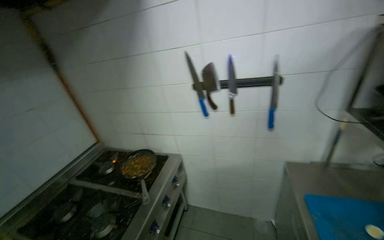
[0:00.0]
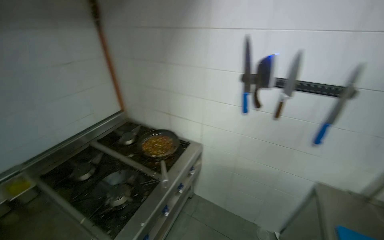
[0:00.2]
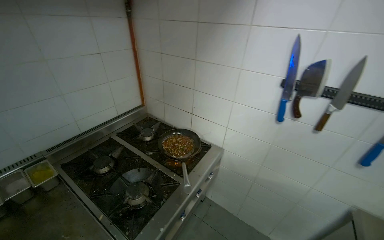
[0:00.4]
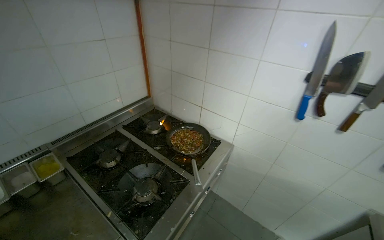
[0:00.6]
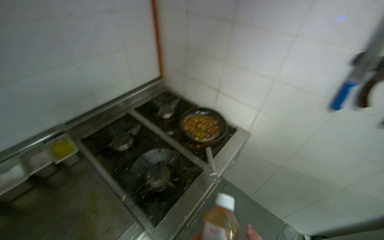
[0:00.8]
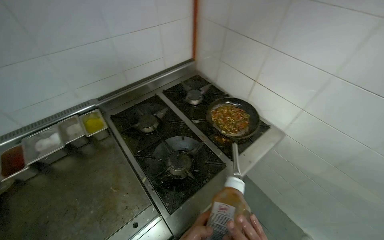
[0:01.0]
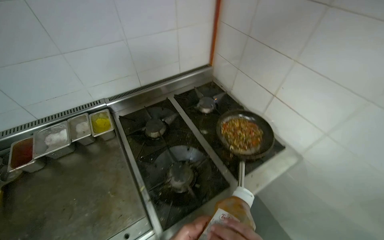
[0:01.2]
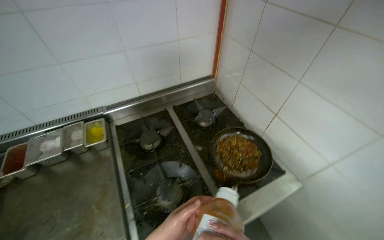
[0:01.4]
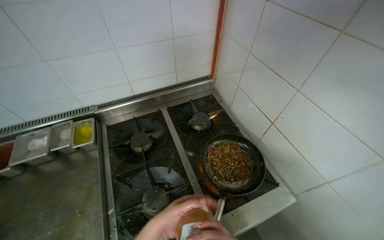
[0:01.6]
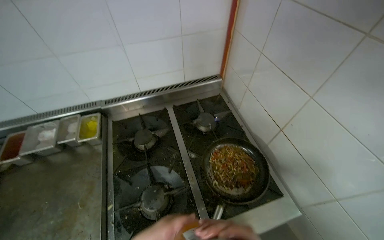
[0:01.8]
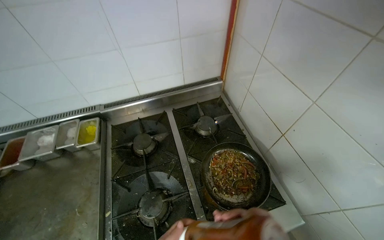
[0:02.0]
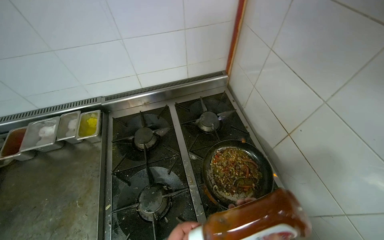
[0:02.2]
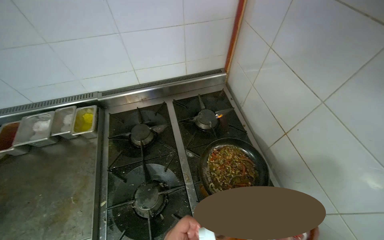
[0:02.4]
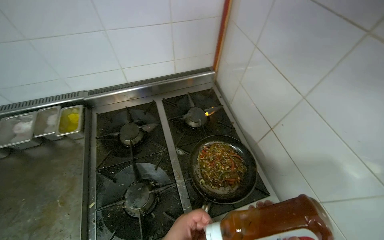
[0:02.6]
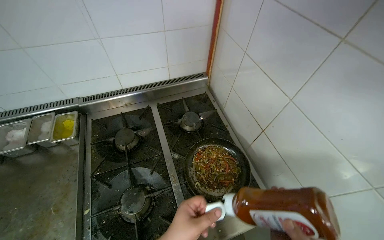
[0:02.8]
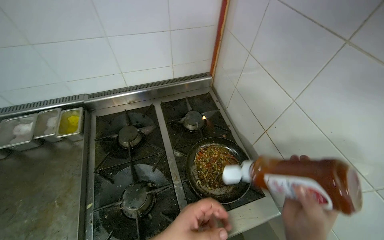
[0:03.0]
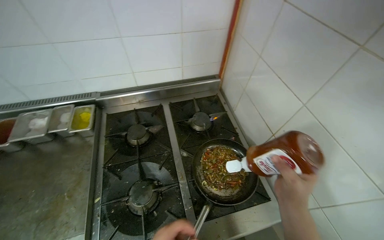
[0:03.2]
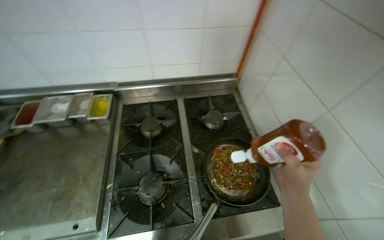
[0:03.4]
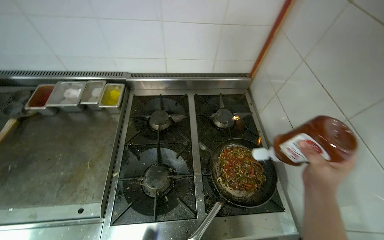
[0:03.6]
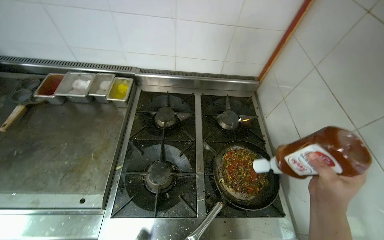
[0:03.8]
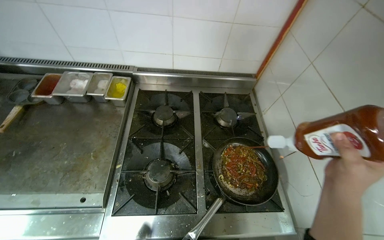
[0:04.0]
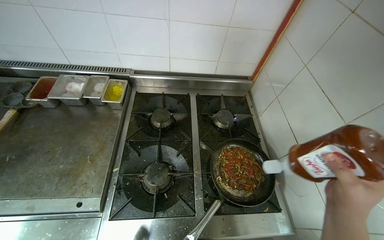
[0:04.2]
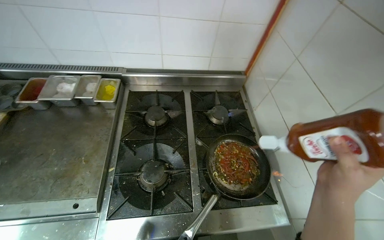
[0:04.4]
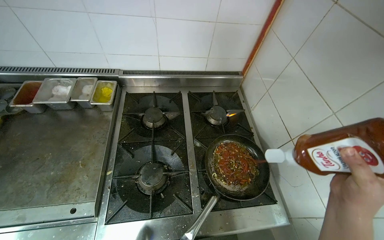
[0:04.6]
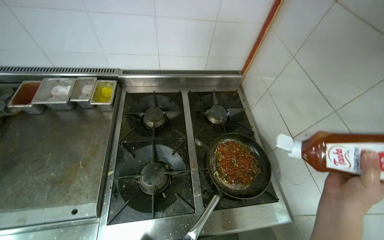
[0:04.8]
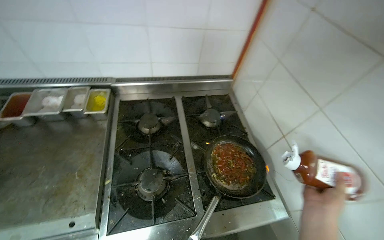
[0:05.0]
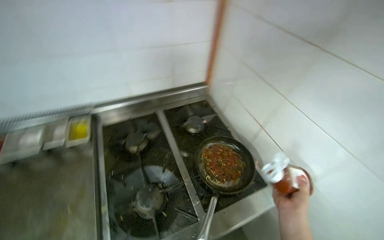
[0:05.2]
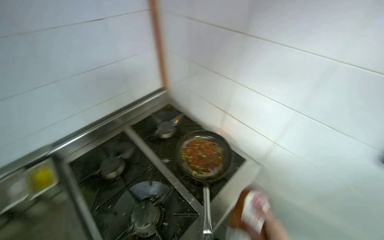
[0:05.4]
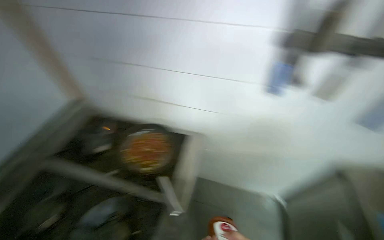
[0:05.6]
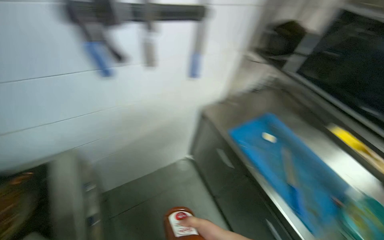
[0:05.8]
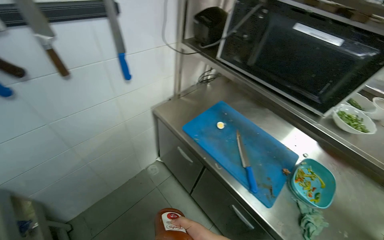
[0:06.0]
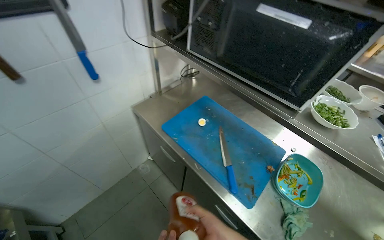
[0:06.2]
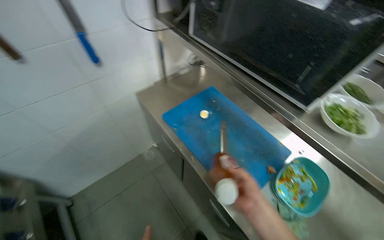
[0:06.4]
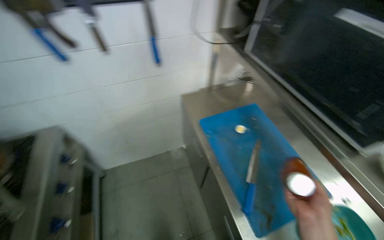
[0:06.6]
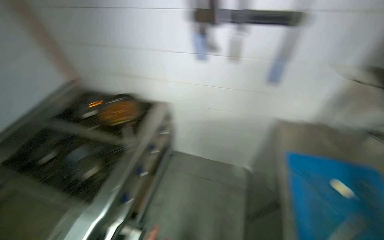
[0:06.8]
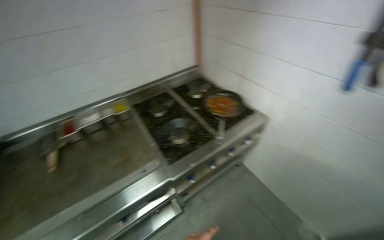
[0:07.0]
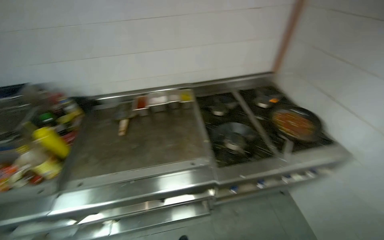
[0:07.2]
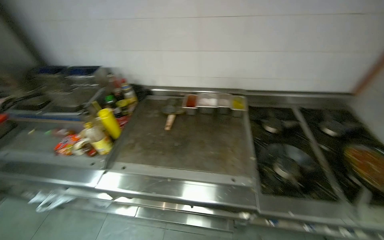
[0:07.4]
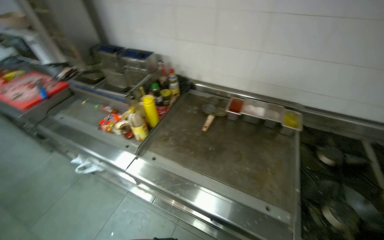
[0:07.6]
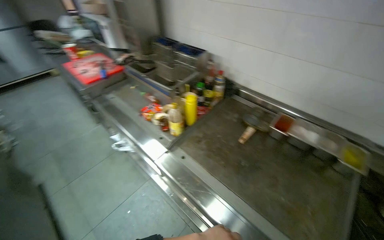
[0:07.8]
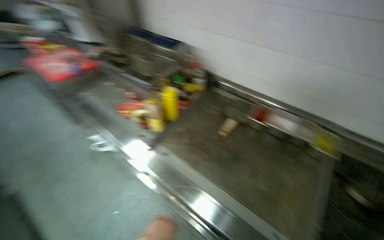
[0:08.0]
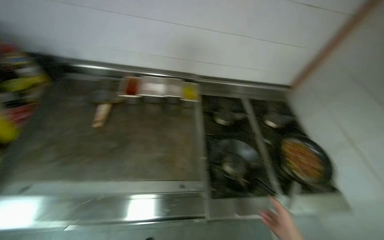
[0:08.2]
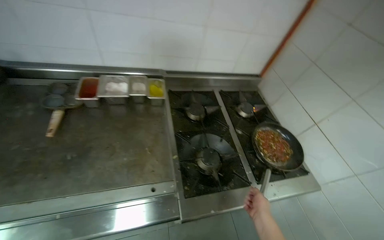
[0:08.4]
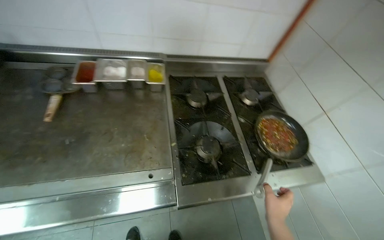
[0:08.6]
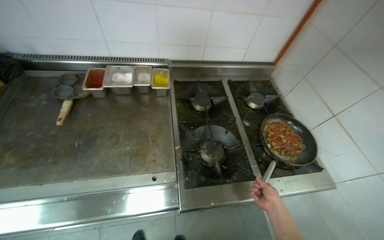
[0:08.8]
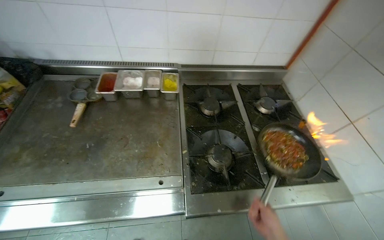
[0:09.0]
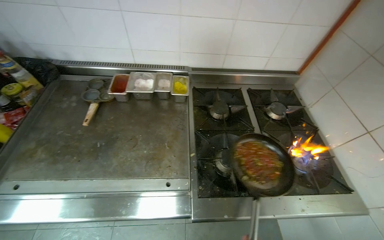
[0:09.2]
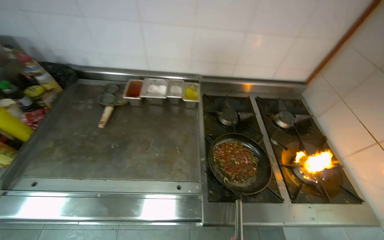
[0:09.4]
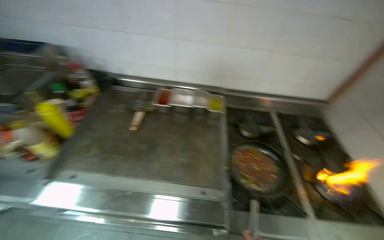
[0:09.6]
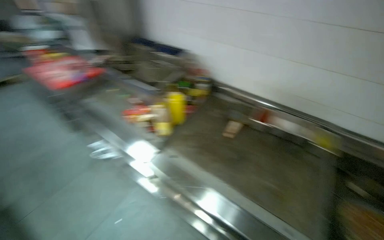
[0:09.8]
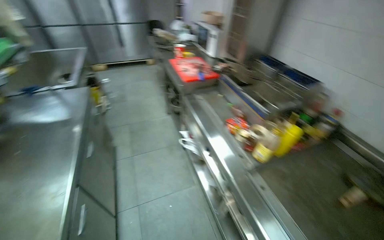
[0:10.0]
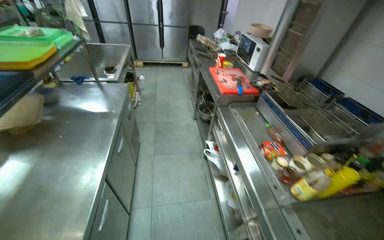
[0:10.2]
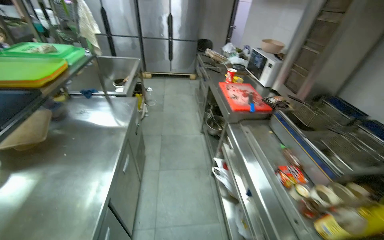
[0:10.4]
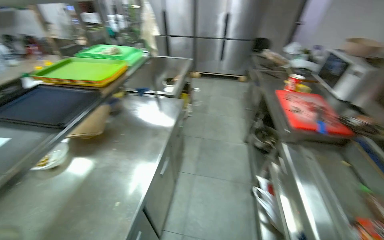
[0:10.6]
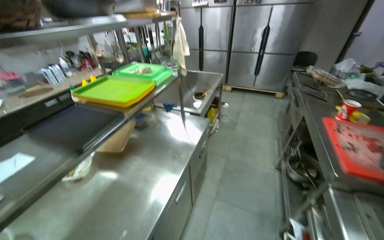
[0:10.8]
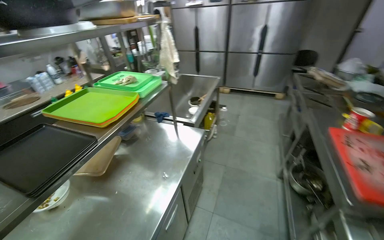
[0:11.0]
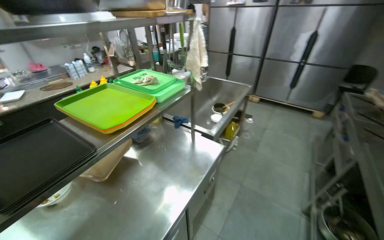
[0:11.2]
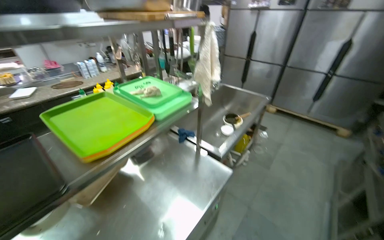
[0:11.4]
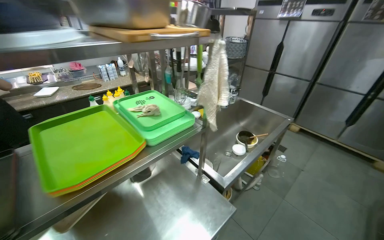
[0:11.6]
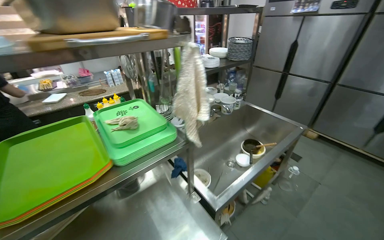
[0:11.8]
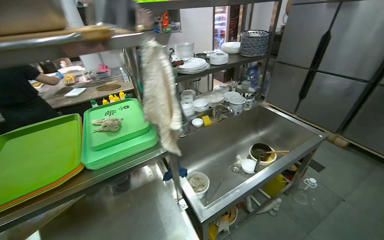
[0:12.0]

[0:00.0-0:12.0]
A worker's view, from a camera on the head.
Job: cooking food.
The whole recording: Cooking food in pan. The worker adds ingredients to a pan and stirs them on the stove.
0:00.0 to 0:01.6: The camera is carried about 70 cm. The head turns to the left by roughly 50 degrees. The wearer looks some 25 degrees further downward.
0:04.4 to 0:06.0: The head turns to the right by some 110 degrees.
0:06.0 to 0:07.6: The head travels some 60 cm. The head turns to the left by roughly 160 degrees.
0:10.4 to 0:12.0: The camera travels approximately 1 m. The wearer looks roughly 70 degrees further to the left.

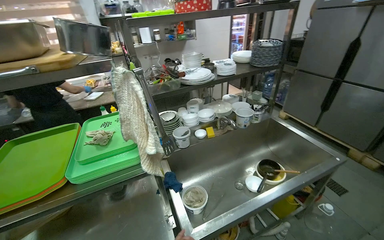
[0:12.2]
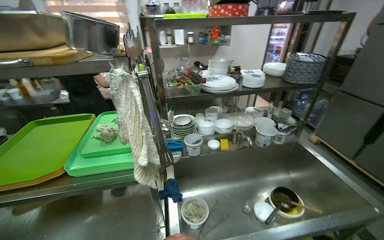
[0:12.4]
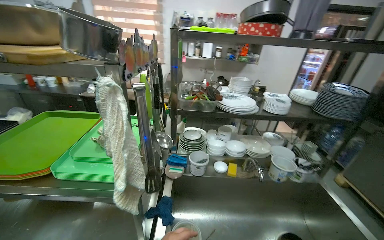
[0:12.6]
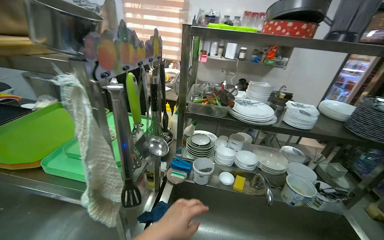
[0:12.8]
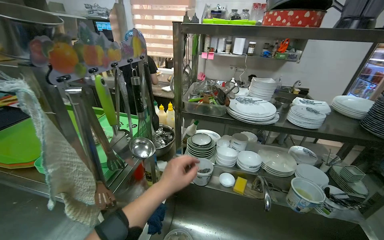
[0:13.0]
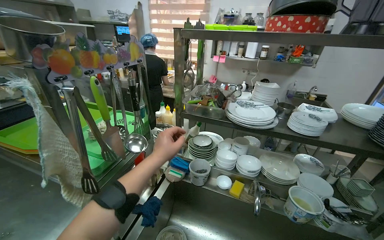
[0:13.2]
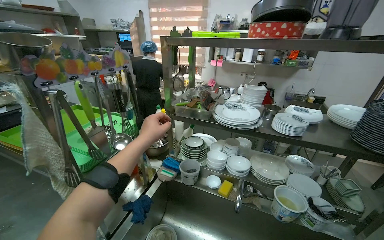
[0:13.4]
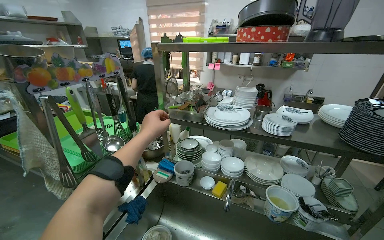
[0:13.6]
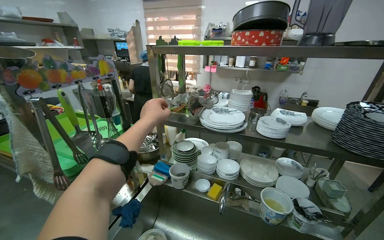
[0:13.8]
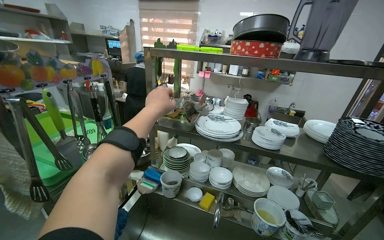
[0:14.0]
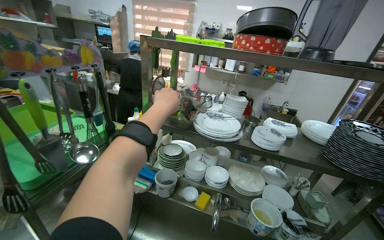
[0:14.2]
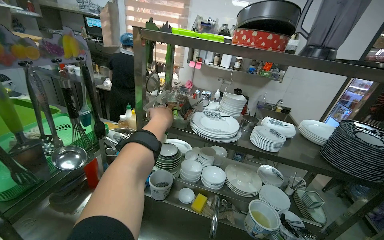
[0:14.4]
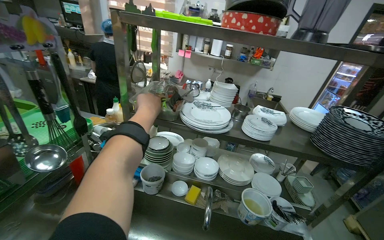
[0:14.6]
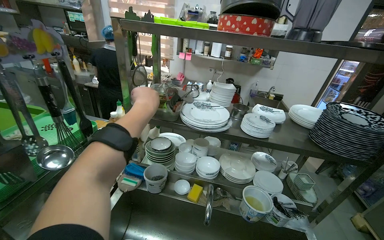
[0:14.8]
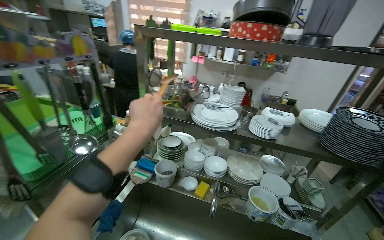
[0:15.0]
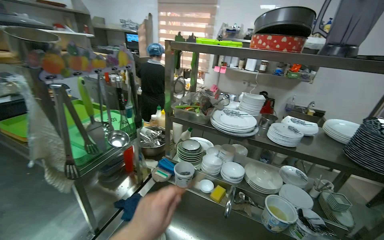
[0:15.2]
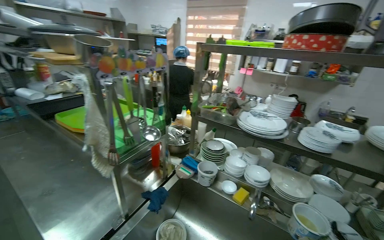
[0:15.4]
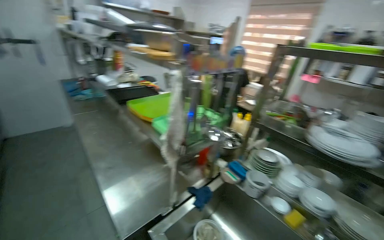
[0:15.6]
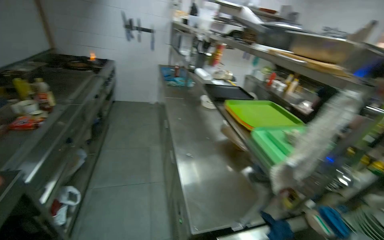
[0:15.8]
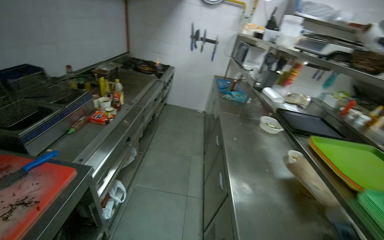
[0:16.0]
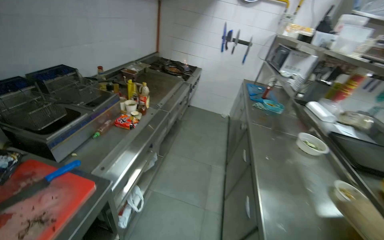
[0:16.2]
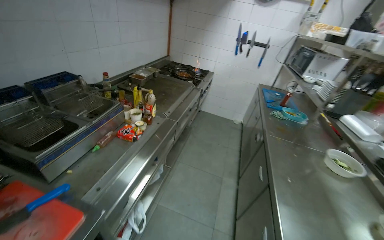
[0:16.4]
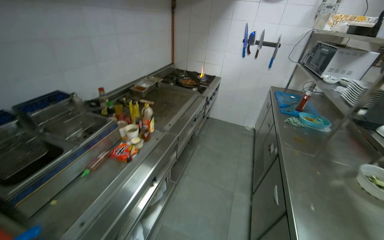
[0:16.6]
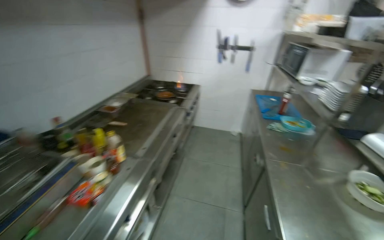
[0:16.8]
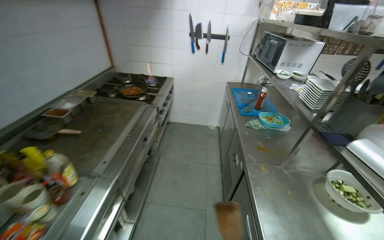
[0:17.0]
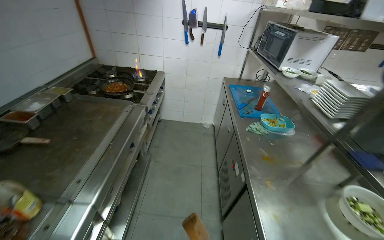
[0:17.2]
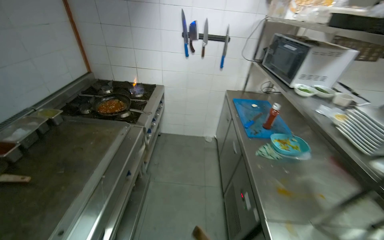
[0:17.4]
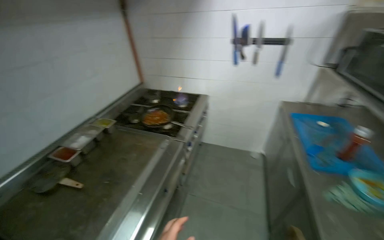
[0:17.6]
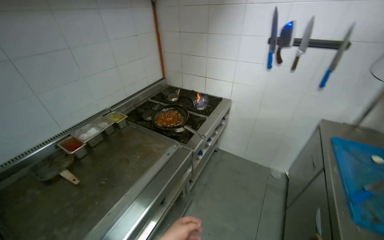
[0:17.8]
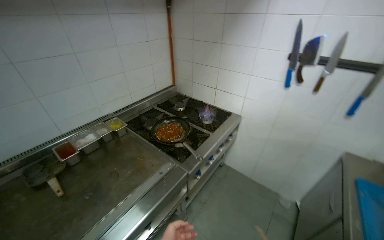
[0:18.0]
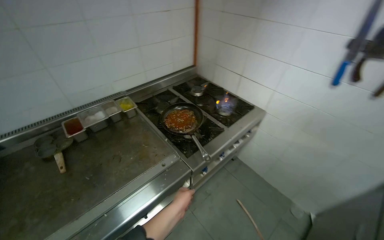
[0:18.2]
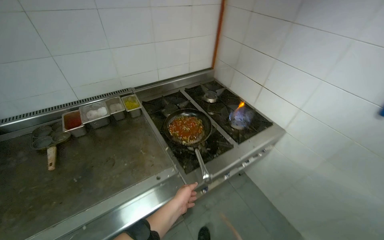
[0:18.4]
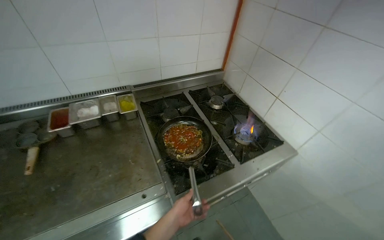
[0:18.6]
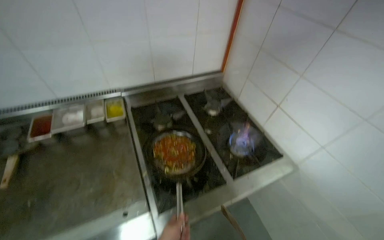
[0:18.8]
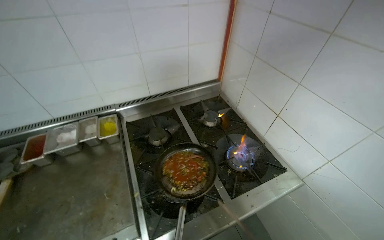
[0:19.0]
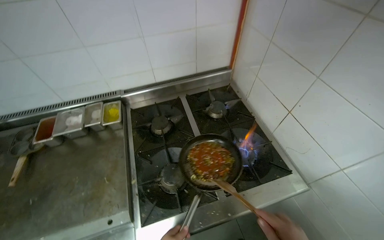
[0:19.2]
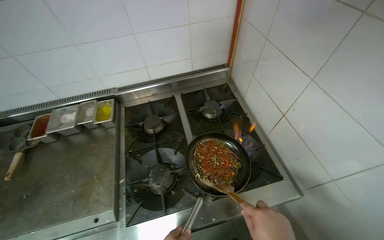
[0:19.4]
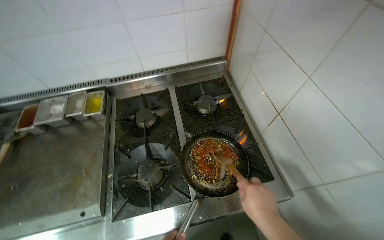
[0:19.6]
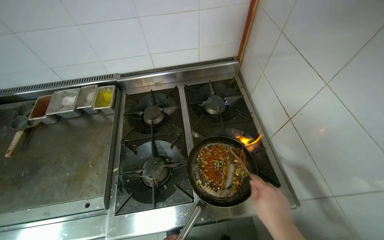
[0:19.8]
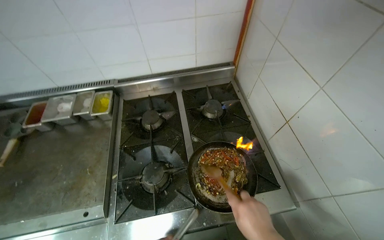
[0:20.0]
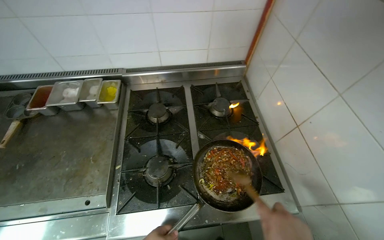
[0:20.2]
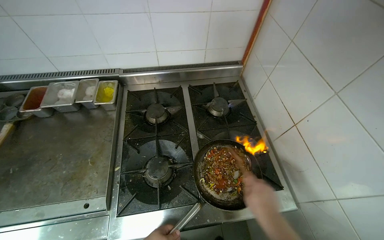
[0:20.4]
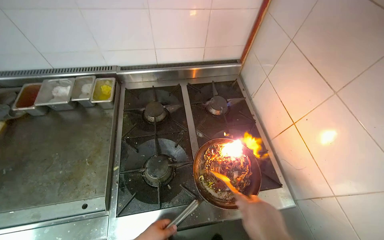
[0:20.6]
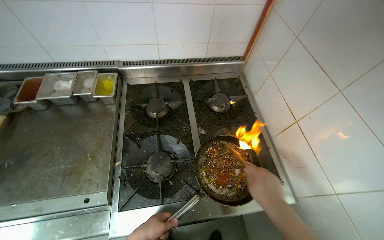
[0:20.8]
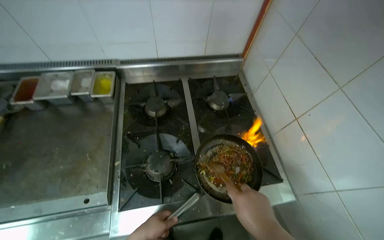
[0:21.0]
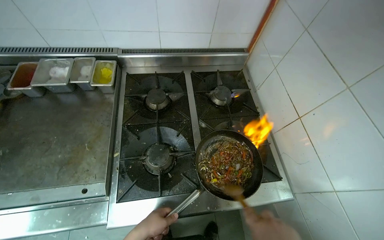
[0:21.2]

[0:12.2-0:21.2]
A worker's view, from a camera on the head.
Job: cooking food.
The whole recording: Cooking food in pan. The worker adds ingredients to a pan and stirs them on the stove.
0:12.2 to 0:13.8: The camera is carried about 60 cm. The wearer looks roughly 45 degrees further to the left.
0:13.8 to 0:15.2: The left hand is displaced down the picture and nearer to the camera by roughly 25 cm.
0:15.2 to 0:16.6: The camera is carried about 1 m. The head turns to the left by roughly 85 degrees.
0:16.6 to 0:18.2: The camera travels roughly 1.5 m. The wearer looks about 30 degrees further to the left.
0:18.2 to 0:19.8: The camera is carried some 80 cm. The wearer's head swings approximately 35 degrees to the left. The camera pitches downward, by roughly 15 degrees.
